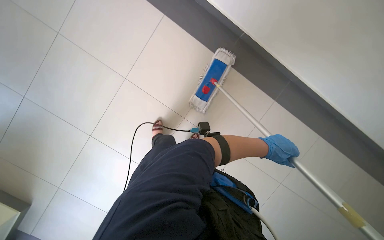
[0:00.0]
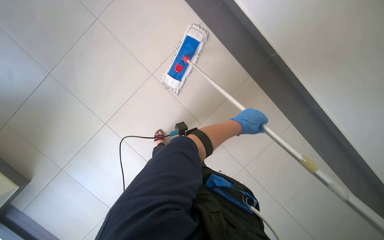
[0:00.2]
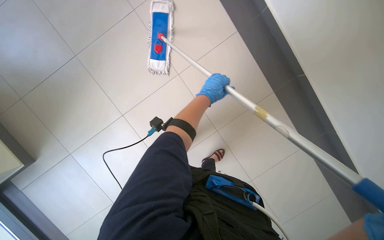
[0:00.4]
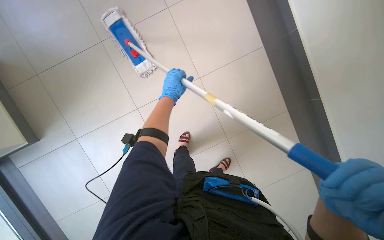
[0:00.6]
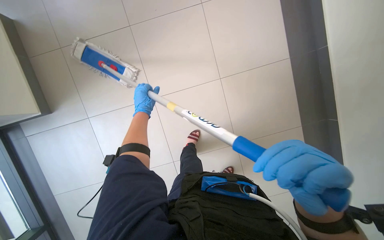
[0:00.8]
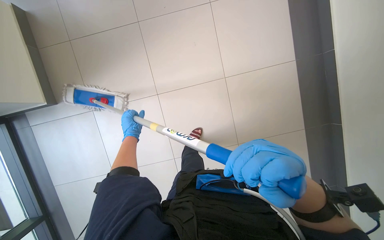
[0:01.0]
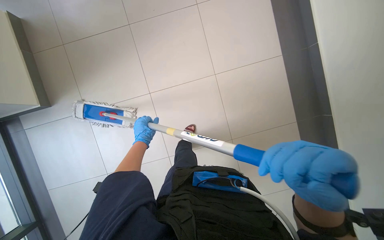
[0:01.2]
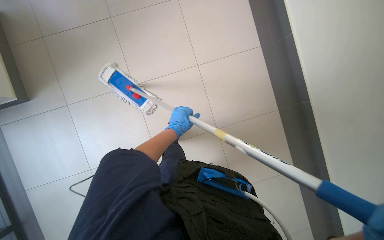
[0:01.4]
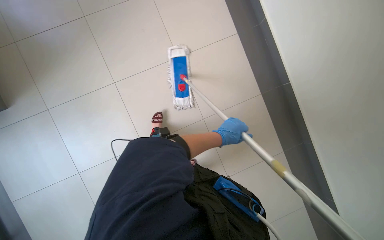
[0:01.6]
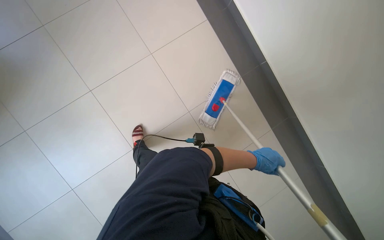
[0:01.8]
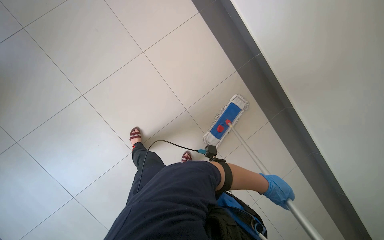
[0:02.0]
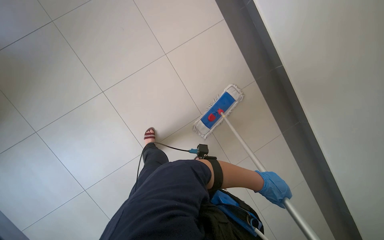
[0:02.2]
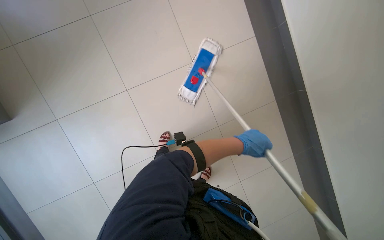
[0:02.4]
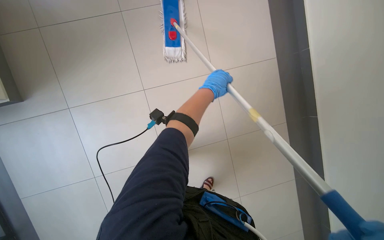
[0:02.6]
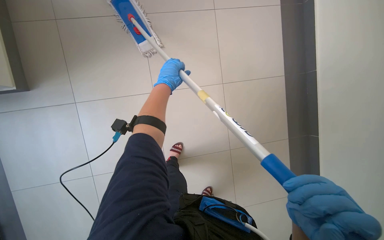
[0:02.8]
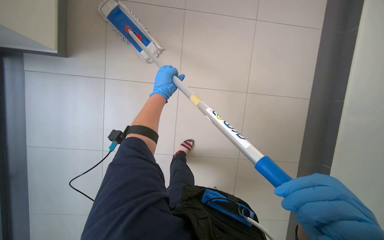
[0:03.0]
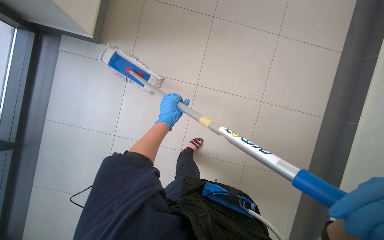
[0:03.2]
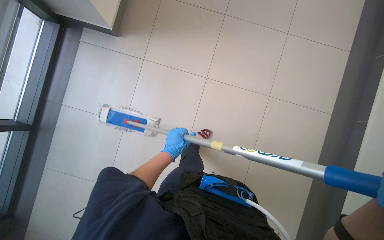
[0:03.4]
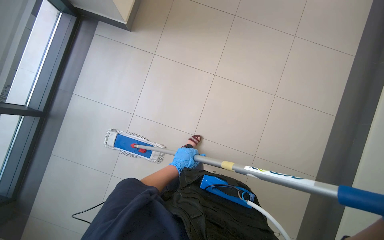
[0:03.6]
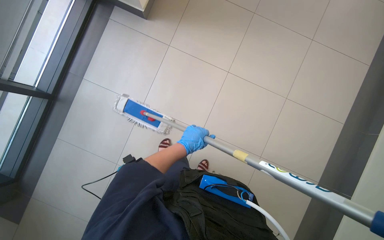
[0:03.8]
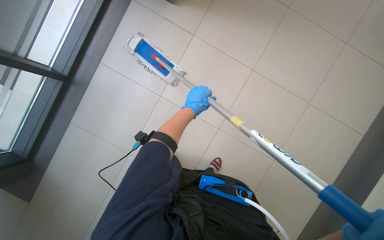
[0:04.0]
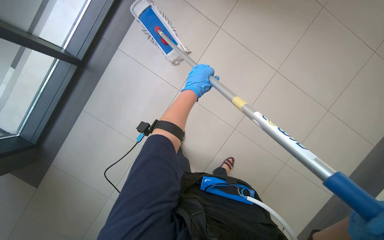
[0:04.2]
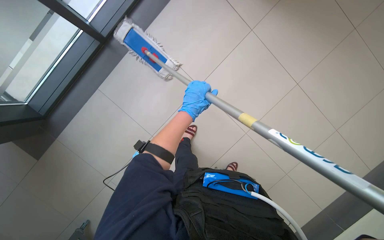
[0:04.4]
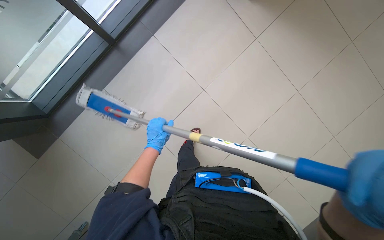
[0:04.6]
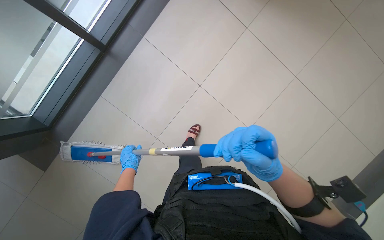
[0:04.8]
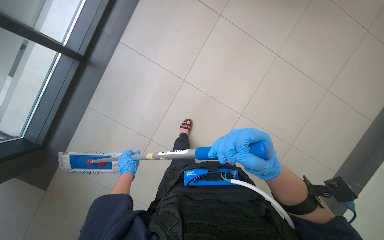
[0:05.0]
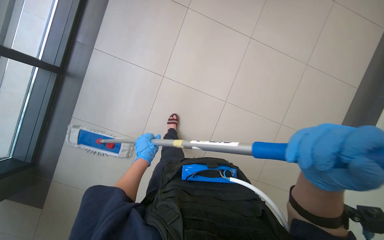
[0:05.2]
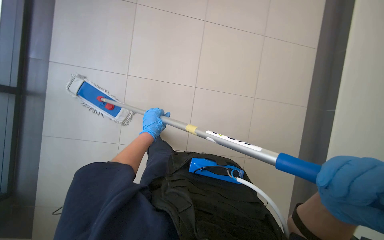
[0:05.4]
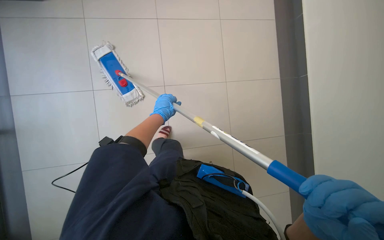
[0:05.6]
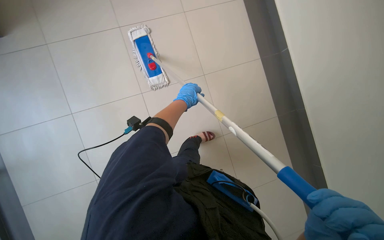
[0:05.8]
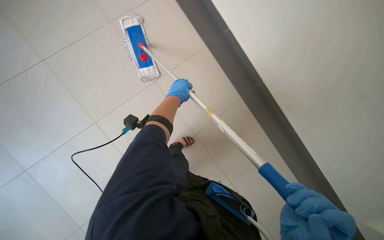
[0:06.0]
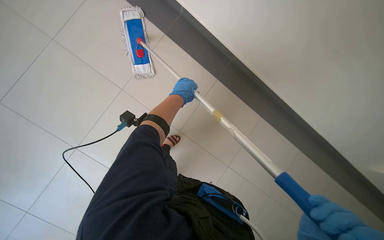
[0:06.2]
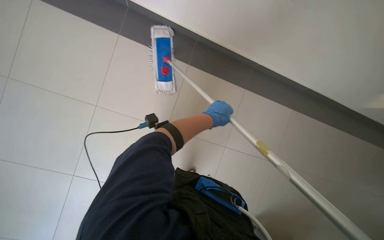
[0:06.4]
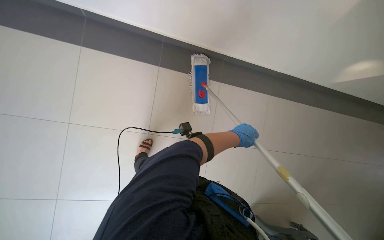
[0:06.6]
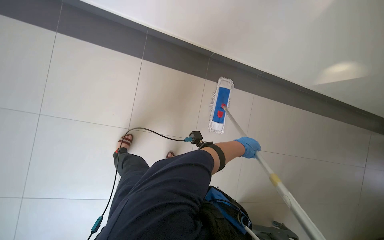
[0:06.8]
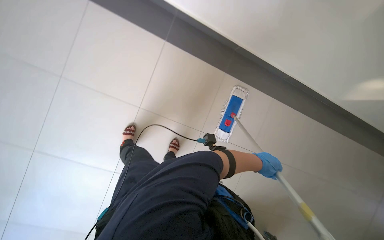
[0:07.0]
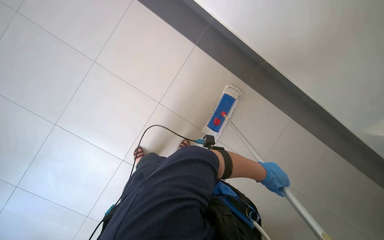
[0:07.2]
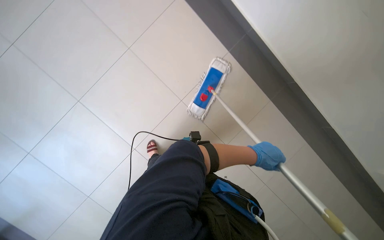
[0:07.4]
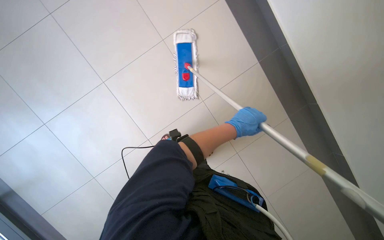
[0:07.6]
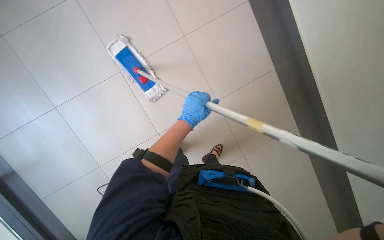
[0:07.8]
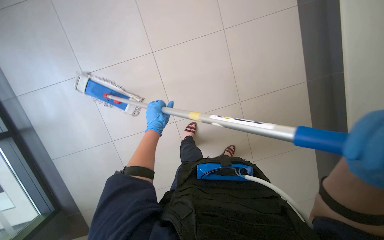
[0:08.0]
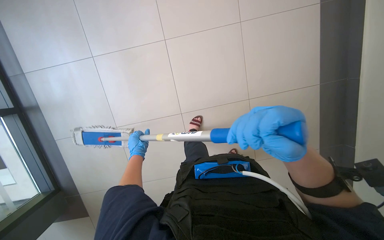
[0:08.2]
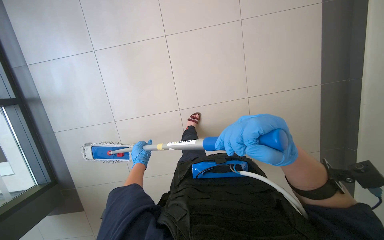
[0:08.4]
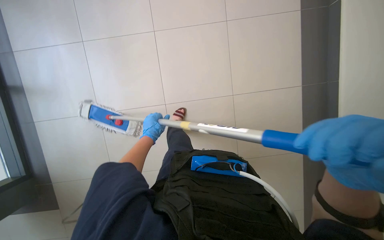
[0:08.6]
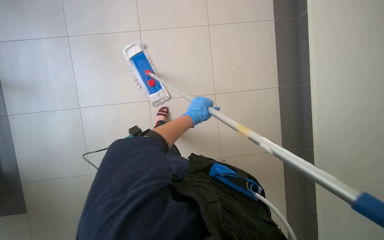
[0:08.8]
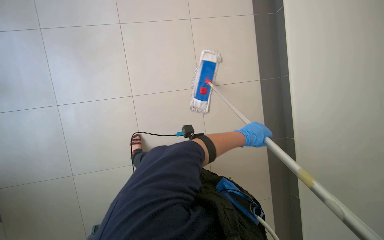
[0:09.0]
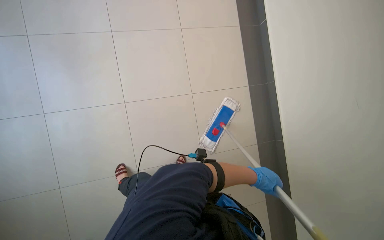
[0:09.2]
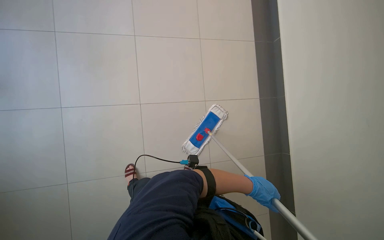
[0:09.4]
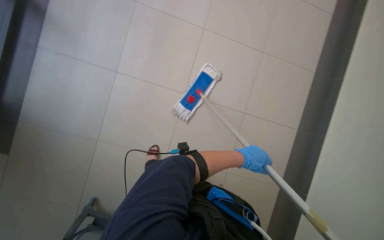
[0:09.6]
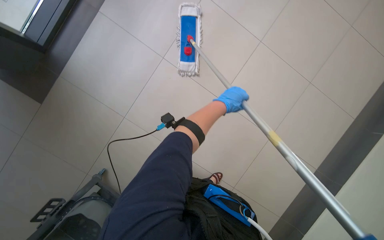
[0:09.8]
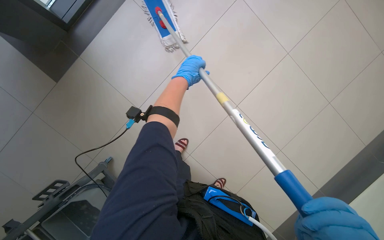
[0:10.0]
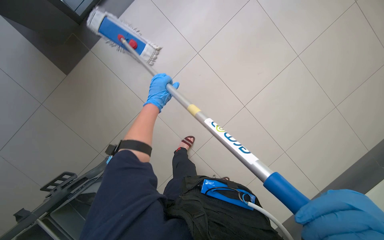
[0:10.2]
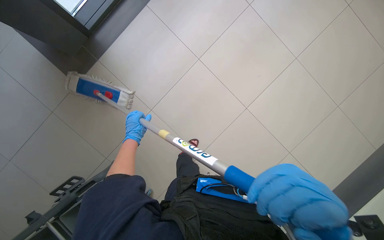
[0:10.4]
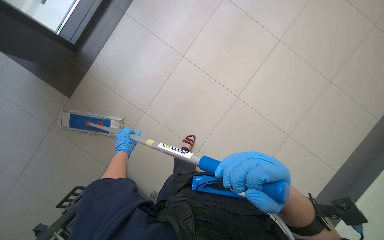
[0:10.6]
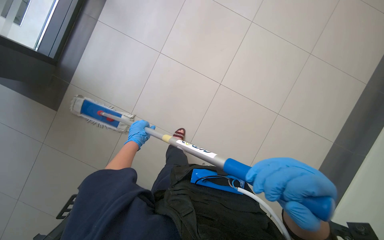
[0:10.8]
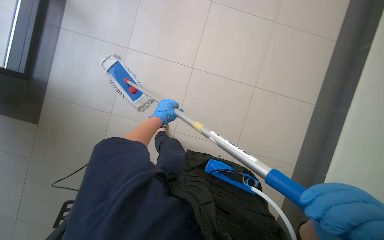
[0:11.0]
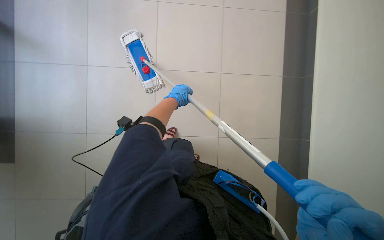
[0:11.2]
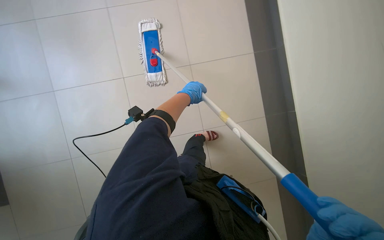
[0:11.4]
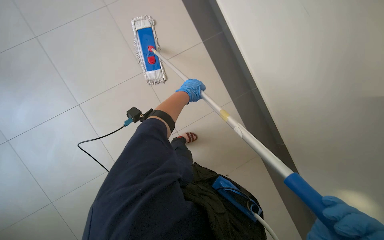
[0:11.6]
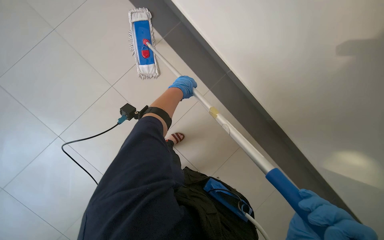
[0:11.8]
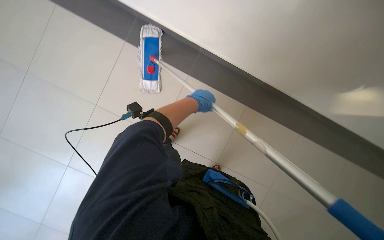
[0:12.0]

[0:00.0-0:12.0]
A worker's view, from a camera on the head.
Job: mopping floor.
The whole recording: Mopping hallway floor. The worker continues mopping the tiled floor in the hallway.
0:00.0 to 0:01.6: The view tilts some 15 degrees downward.
0:07.6 to 0:09.0: The scene turns approximately 35 degrees counterclockwise in the picture.
0:09.0 to 0:10.4: The view swings some 25 degrees to the left. The wearer looks approximately 25 degrees further downward. The scene turns roughly 30 degrees counterclockwise in the picture.
0:10.4 to 0:12.0: The left hand shifts some 35 cm to the right and nearer to the camera.

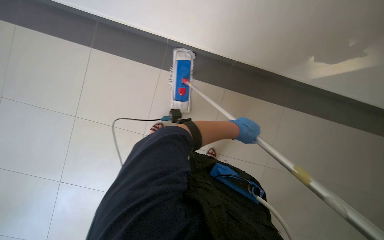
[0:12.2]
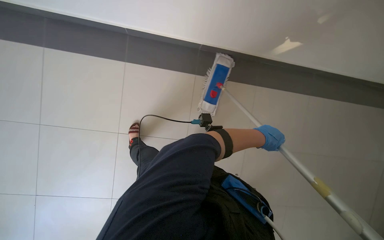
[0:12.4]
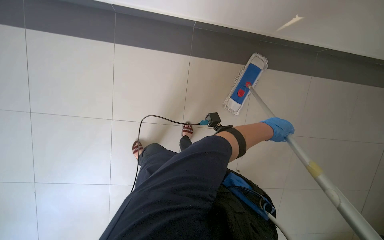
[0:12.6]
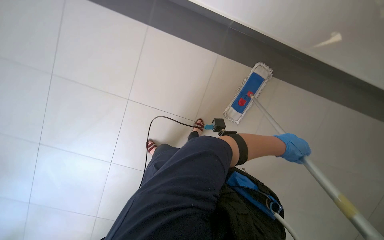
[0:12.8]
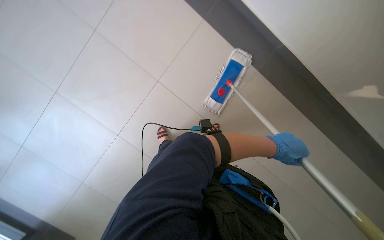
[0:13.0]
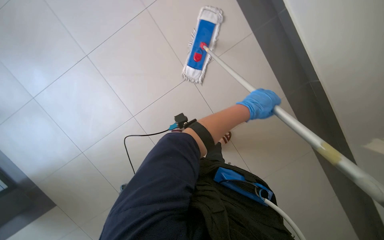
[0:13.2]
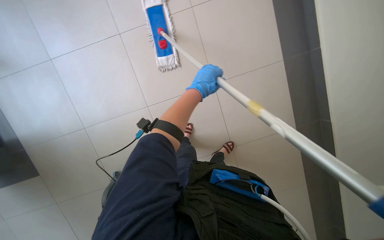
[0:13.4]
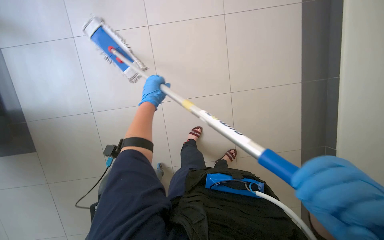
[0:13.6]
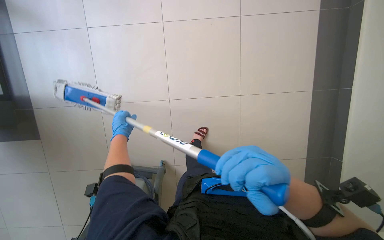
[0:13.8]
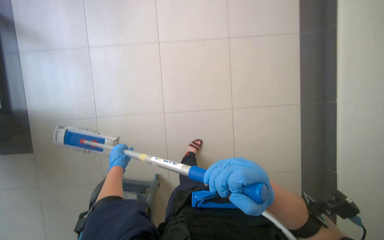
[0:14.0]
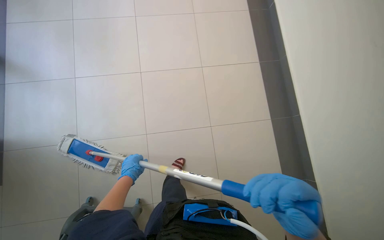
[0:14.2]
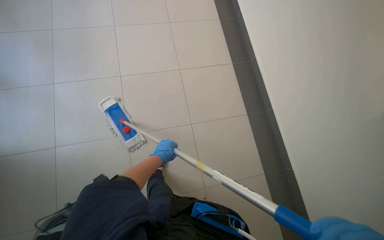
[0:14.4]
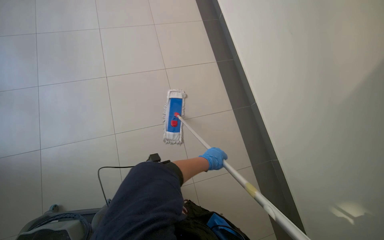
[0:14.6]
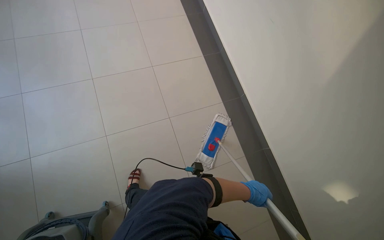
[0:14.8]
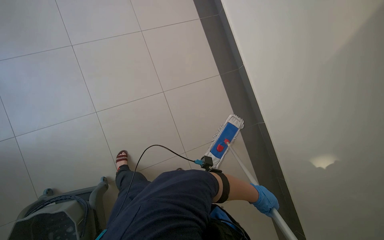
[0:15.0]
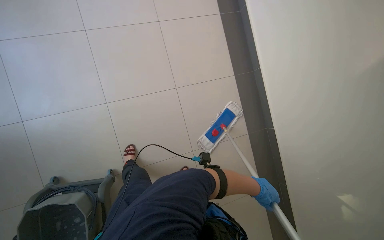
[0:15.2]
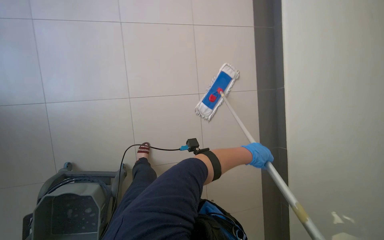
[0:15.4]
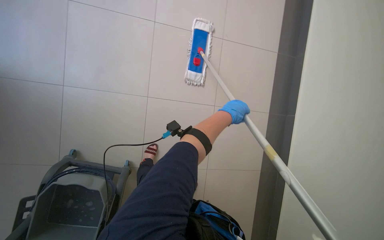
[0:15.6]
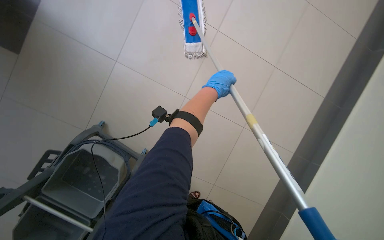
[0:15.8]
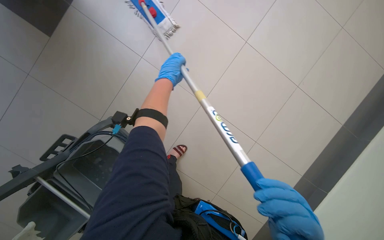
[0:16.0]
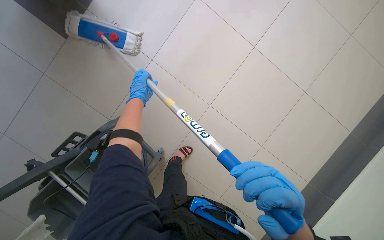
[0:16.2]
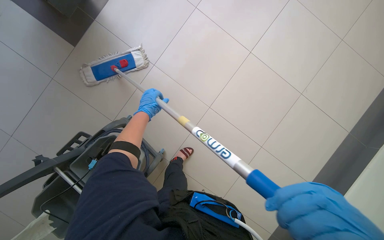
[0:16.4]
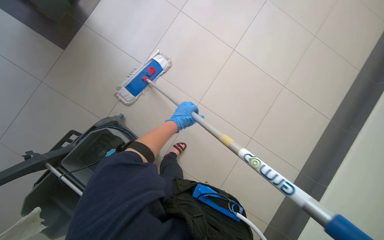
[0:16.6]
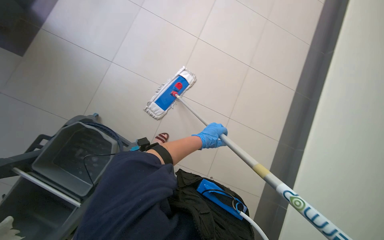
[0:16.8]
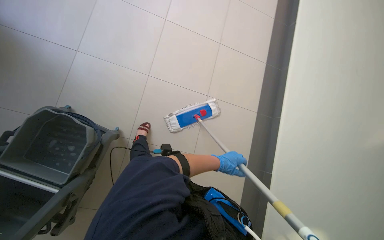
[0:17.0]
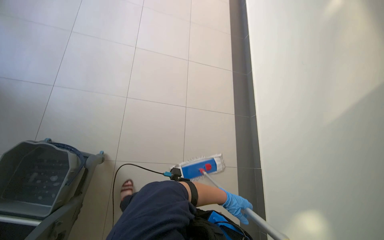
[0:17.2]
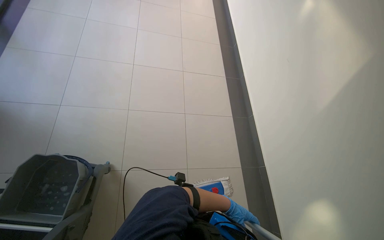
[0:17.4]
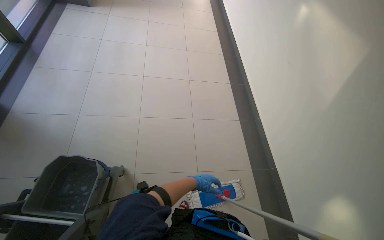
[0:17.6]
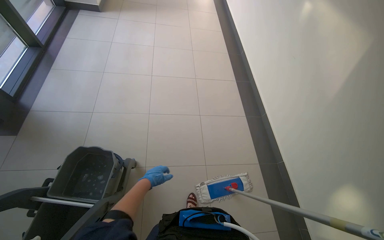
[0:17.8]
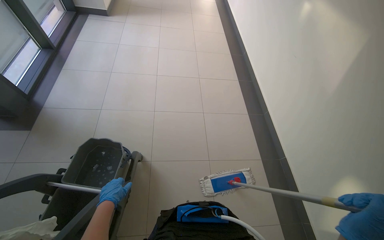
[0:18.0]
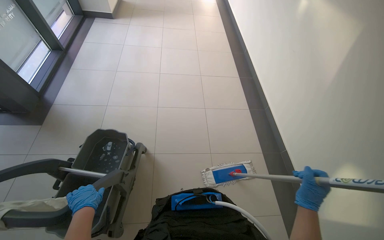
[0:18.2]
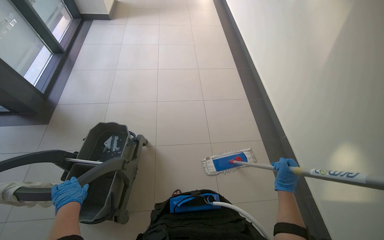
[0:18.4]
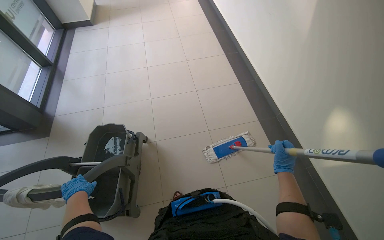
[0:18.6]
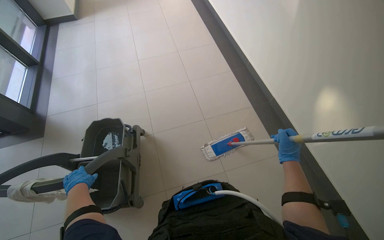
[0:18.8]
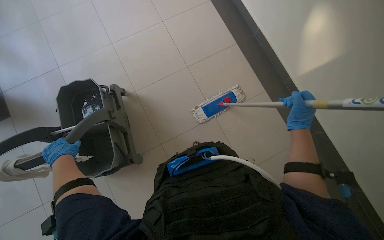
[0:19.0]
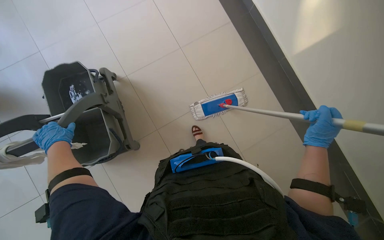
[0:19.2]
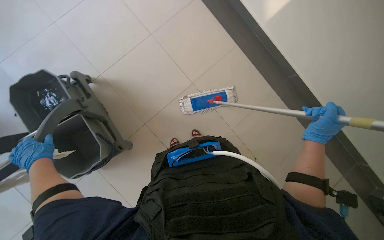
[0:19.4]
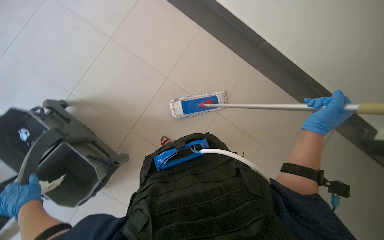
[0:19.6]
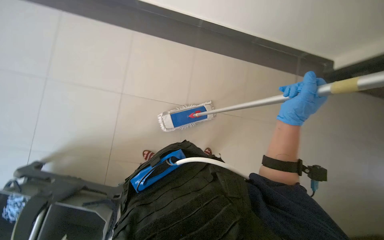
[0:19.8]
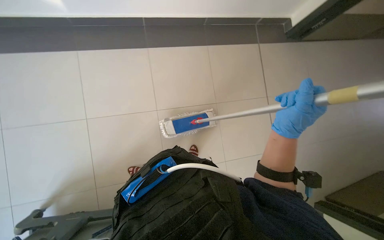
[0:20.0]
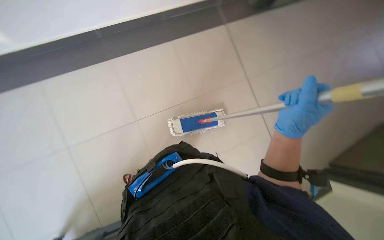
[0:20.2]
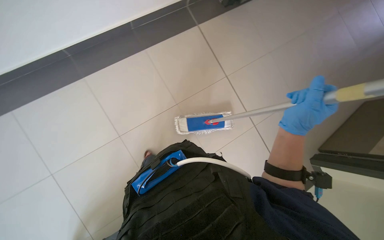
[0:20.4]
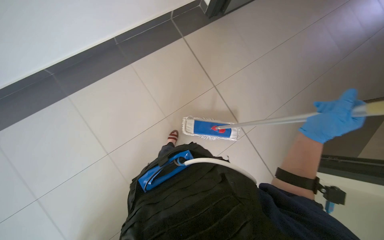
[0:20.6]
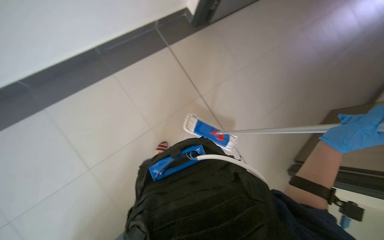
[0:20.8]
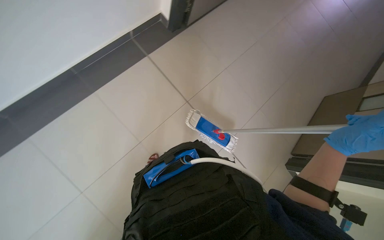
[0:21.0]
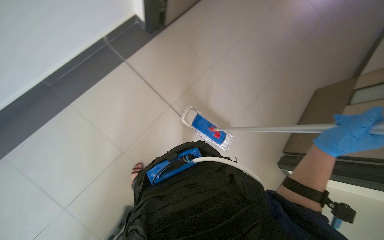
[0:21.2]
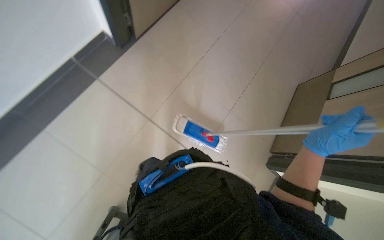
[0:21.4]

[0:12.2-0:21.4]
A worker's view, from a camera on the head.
Job: mopping floor.
The whole recording: Mopping hallway floor. The worker continues mopping the tiled floor in the hallway.
0:12.2 to 0:13.8: The view tips downward by roughly 20 degrees. The scene turns roughly 30 degrees counterclockwise in the picture.
0:13.8 to 0:15.2: The left hand heads to the right, down the picture and nearer to the camera, covering approximately 70 cm.
0:15.2 to 0:16.8: The left hand moves to the left and up the picture, approximately 35 cm.
0:18.4 to 0:19.8: The wearer's head swings some 35 degrees to the right. The wearer looks some 20 degrees further downward.
